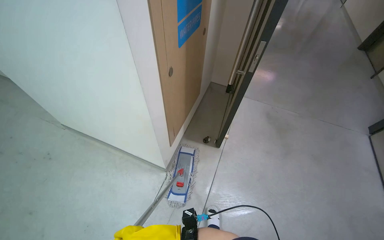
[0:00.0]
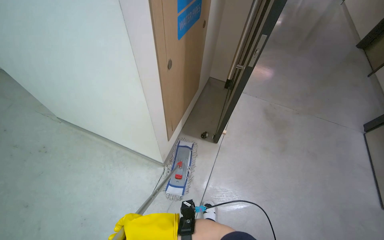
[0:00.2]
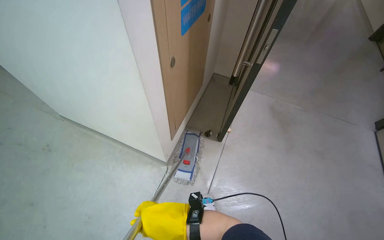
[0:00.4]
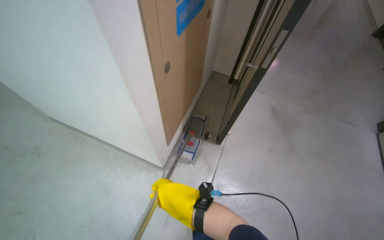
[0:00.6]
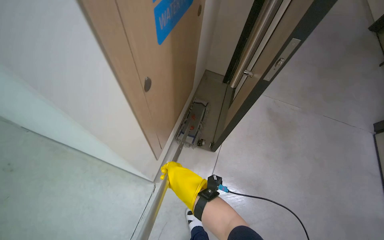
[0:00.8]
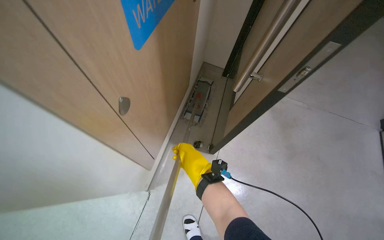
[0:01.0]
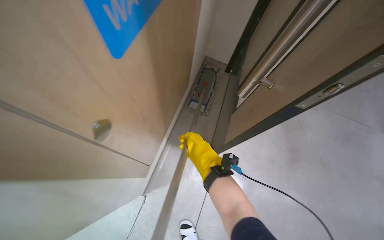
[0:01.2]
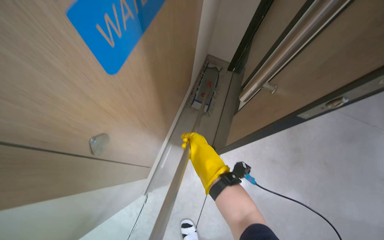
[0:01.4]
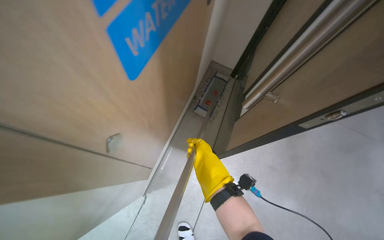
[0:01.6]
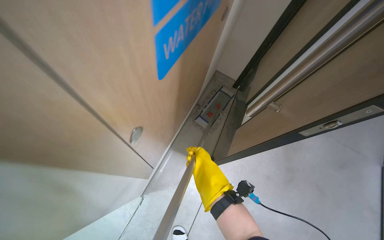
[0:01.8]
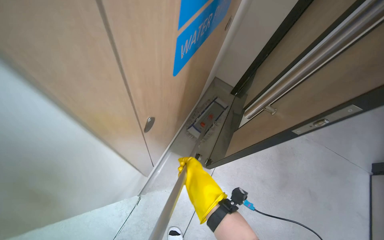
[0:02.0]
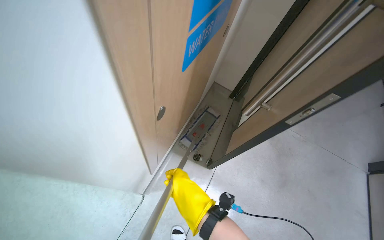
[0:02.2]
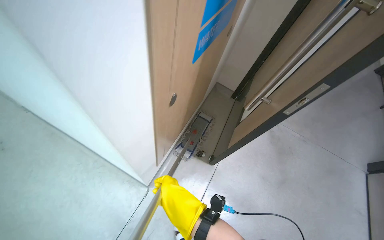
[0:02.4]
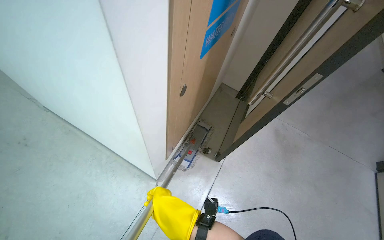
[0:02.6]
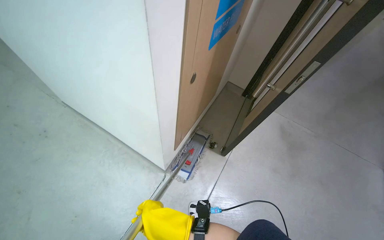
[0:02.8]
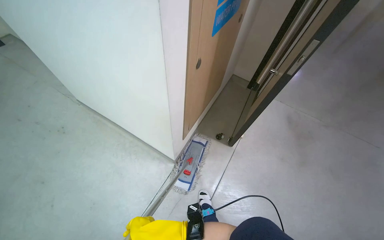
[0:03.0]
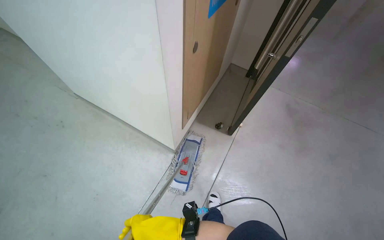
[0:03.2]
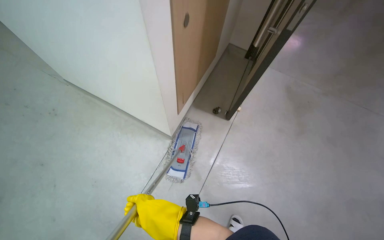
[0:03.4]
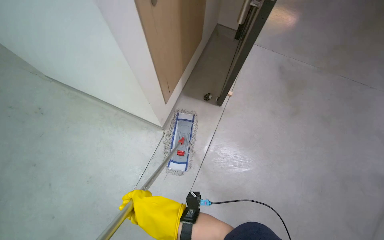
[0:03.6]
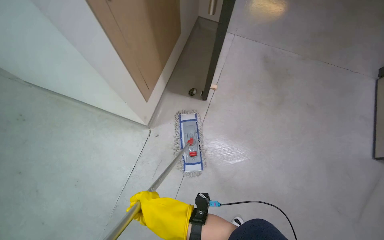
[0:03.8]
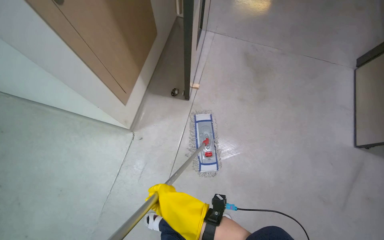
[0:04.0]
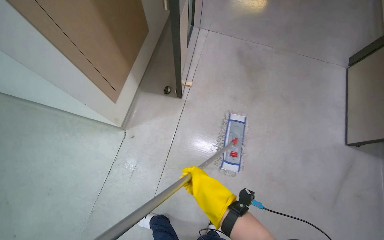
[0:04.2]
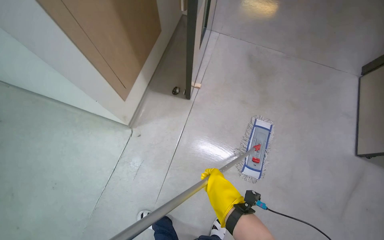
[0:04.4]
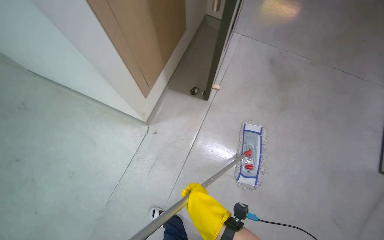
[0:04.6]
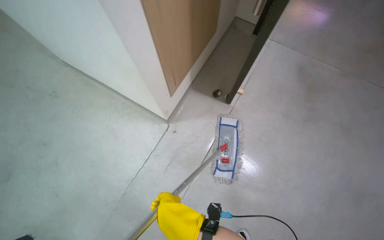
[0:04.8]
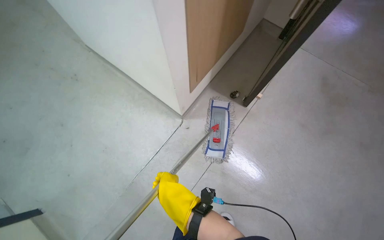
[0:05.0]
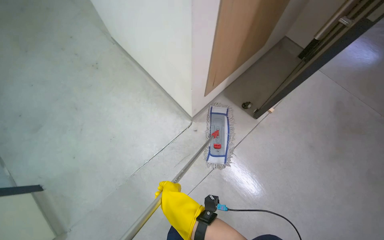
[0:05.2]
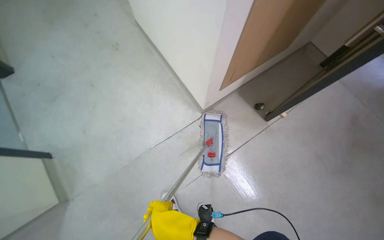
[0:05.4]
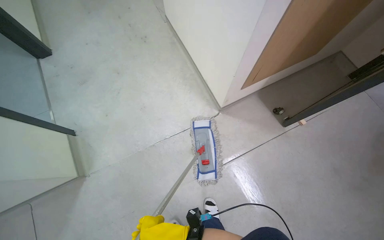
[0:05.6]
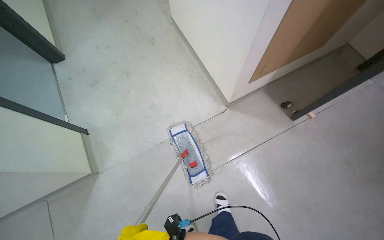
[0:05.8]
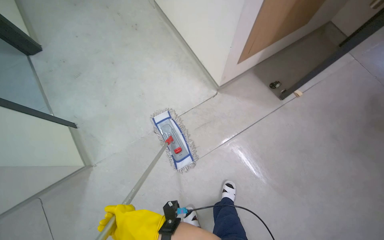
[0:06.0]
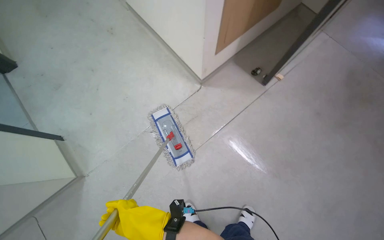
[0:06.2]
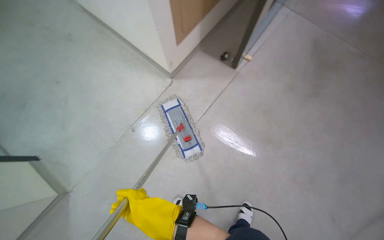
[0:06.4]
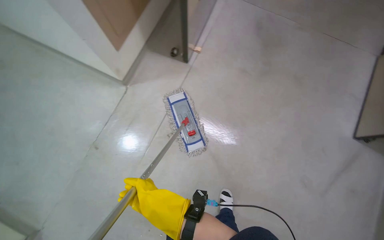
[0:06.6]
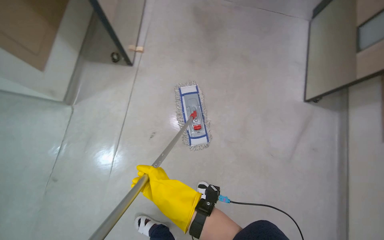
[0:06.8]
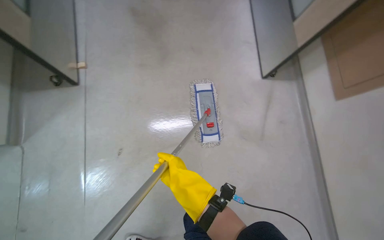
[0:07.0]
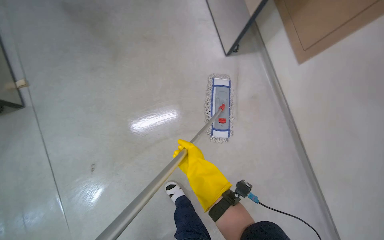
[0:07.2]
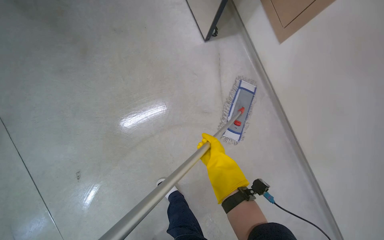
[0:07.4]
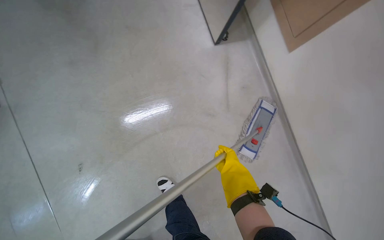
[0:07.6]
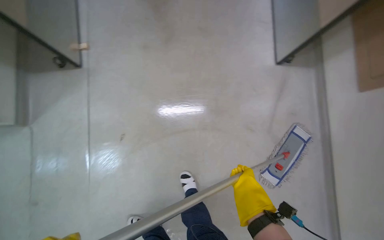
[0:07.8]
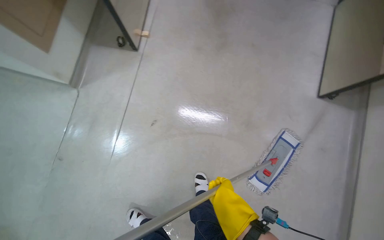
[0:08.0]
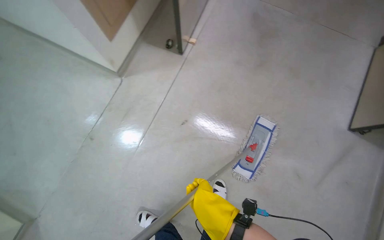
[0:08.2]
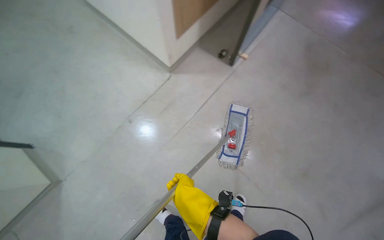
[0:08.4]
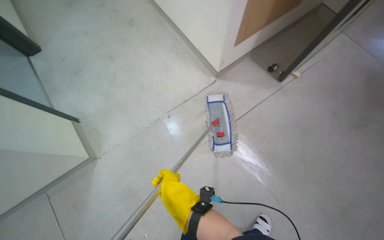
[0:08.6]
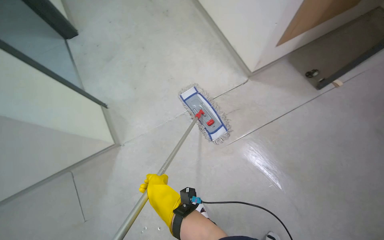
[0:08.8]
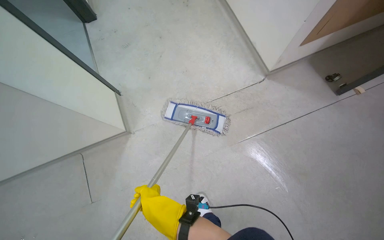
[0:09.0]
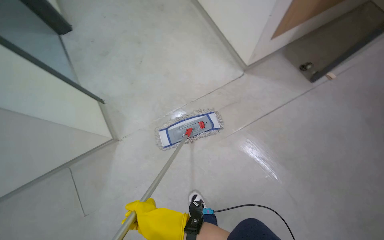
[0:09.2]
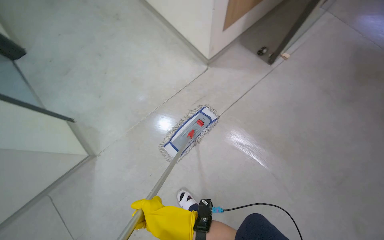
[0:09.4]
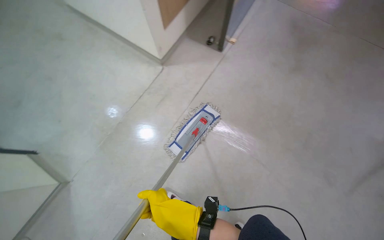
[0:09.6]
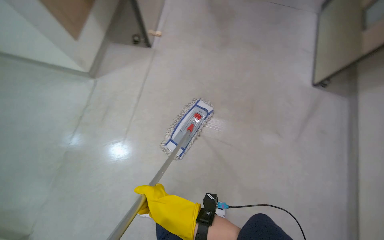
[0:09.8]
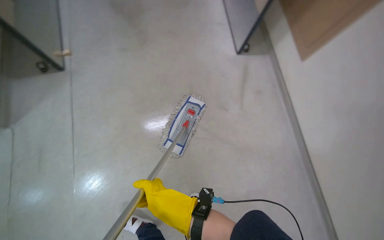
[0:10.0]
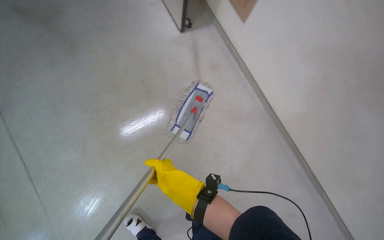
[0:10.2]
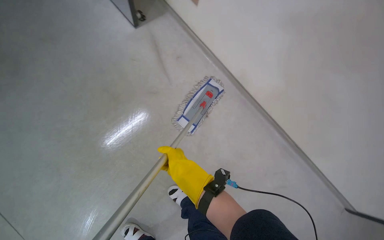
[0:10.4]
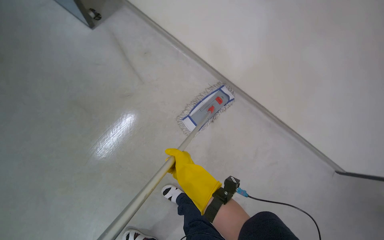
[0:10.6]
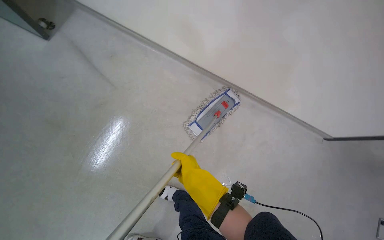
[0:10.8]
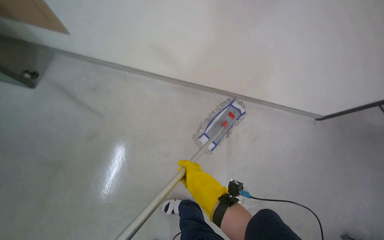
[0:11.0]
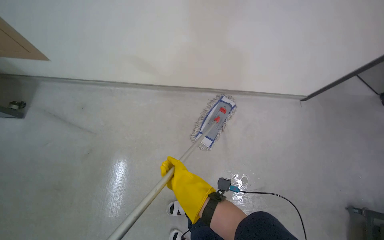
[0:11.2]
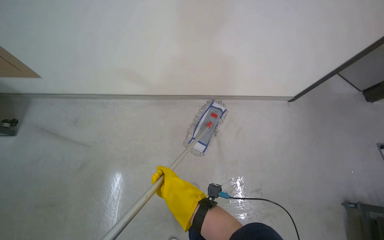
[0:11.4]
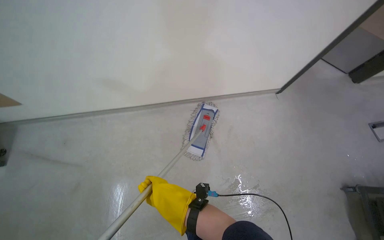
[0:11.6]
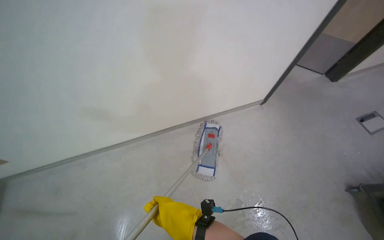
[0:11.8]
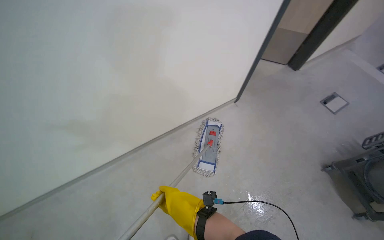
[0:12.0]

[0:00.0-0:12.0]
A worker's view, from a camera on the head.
Job: mopping floor.
The whole recording: Mopping hallway floor. The worker mops the hallway floor, wringing out the mop head and moving the cleaning cart as needed.
0:00.0 to 0:01.6: The head travels some 60 cm. The wearer looks about 15 degrees further downward.
0:01.6 to 0:03.0: The head travels approximately 50 cm.
0:03.0 to 0:04.4: The wearer looks roughly 15 degrees further downward.
0:04.4 to 0:06.0: The head rotates approximately 40 degrees to the left.
0:06.0 to 0:07.6: The camera pitches downward, by some 10 degrees.
0:07.6 to 0:09.0: The head travels roughly 90 cm. The wearer looks some 90 degrees further to the left.
0:09.0 to 0:10.4: The camera travels roughly 60 cm. The head rotates some 75 degrees to the right.

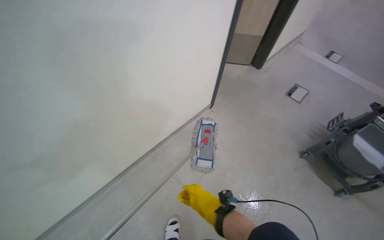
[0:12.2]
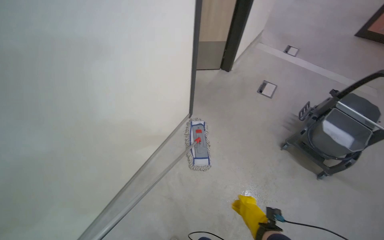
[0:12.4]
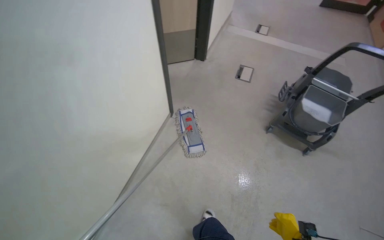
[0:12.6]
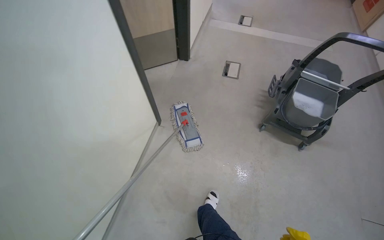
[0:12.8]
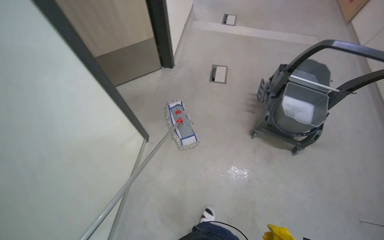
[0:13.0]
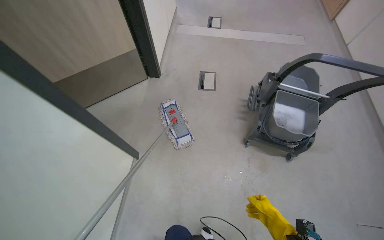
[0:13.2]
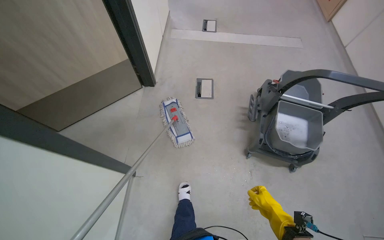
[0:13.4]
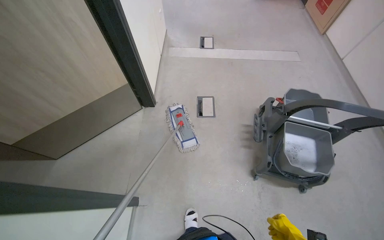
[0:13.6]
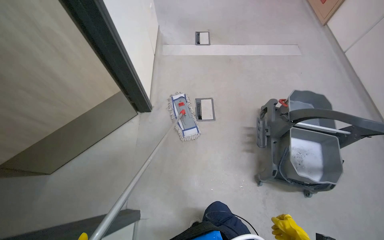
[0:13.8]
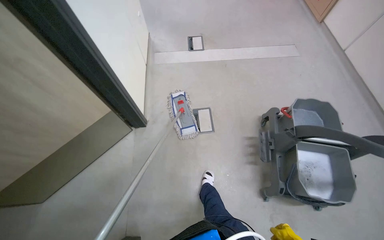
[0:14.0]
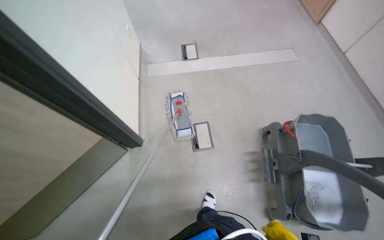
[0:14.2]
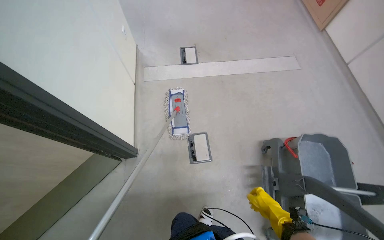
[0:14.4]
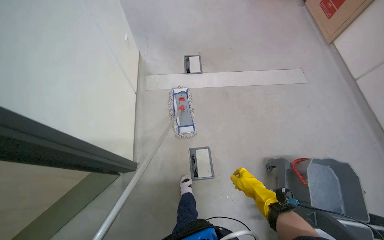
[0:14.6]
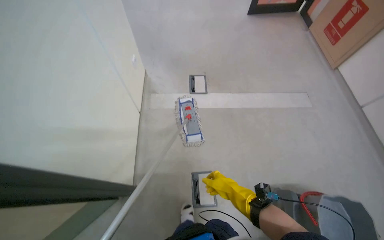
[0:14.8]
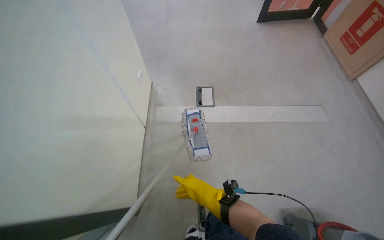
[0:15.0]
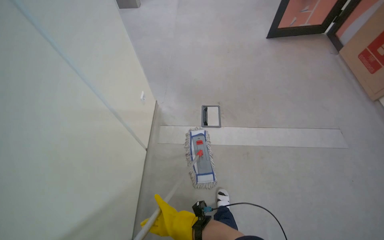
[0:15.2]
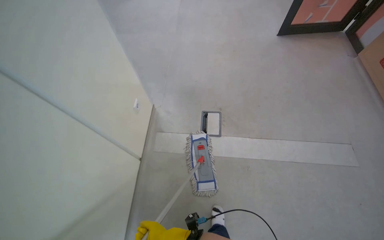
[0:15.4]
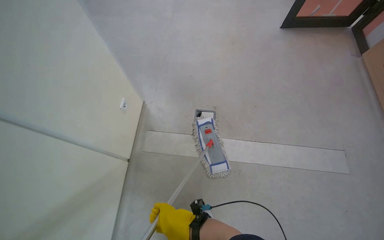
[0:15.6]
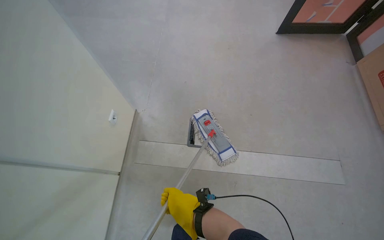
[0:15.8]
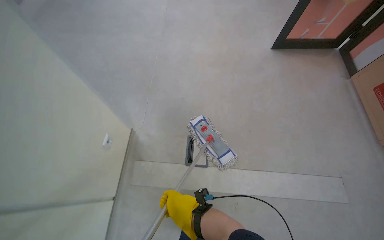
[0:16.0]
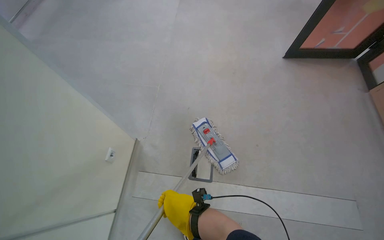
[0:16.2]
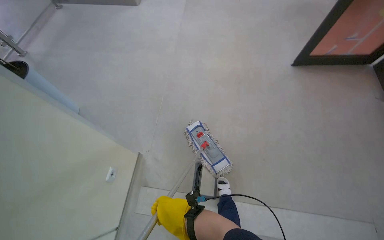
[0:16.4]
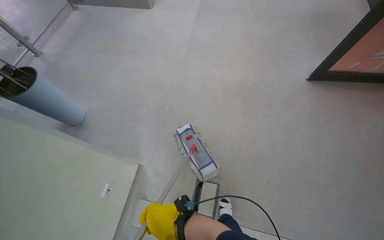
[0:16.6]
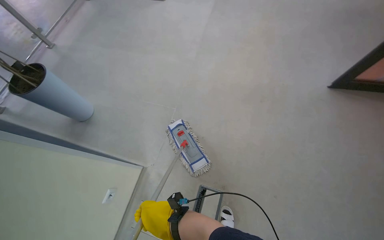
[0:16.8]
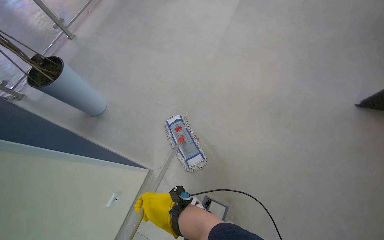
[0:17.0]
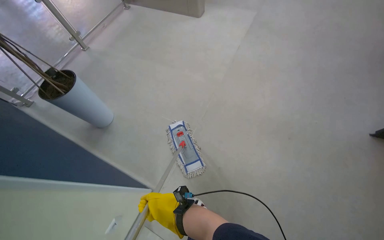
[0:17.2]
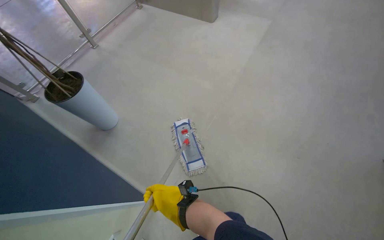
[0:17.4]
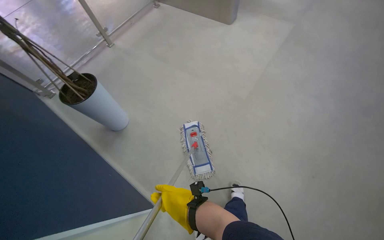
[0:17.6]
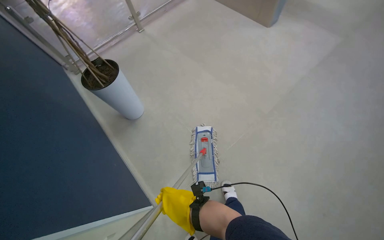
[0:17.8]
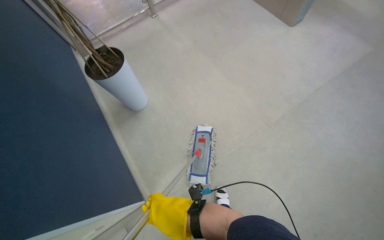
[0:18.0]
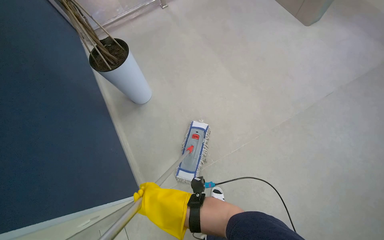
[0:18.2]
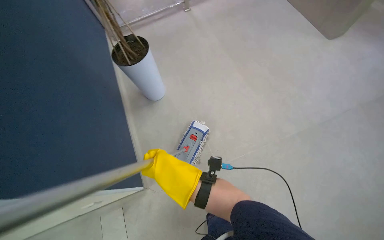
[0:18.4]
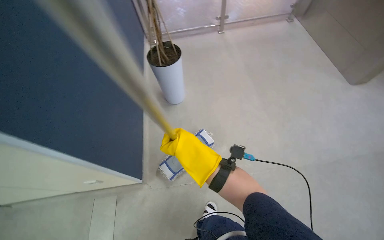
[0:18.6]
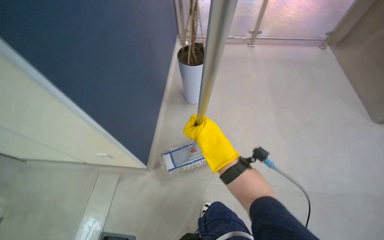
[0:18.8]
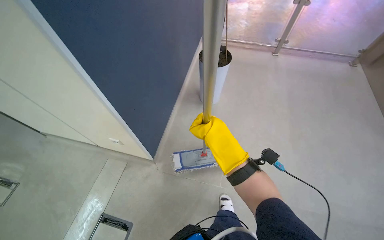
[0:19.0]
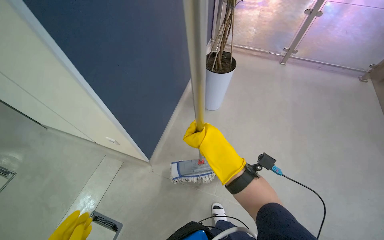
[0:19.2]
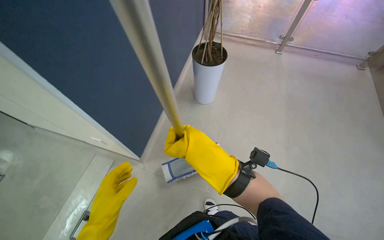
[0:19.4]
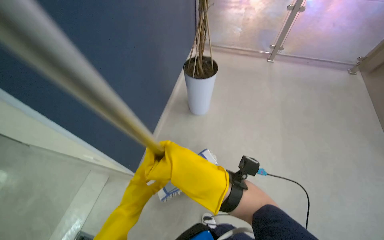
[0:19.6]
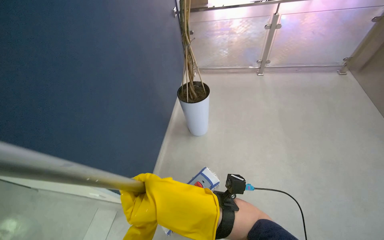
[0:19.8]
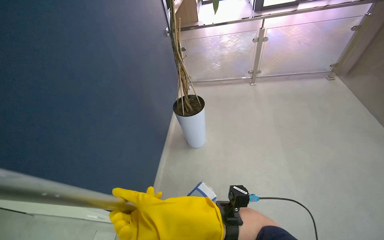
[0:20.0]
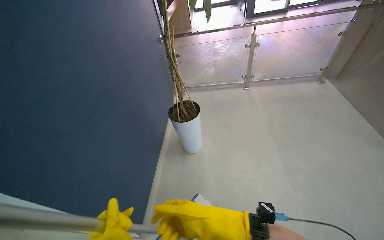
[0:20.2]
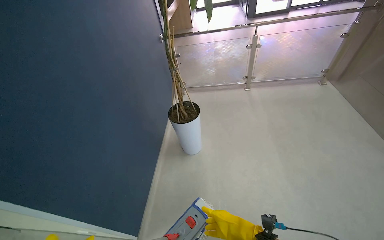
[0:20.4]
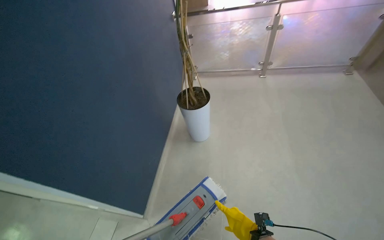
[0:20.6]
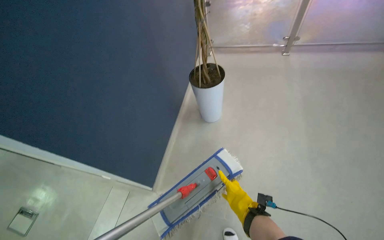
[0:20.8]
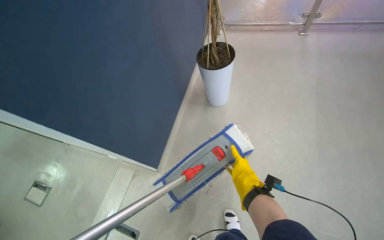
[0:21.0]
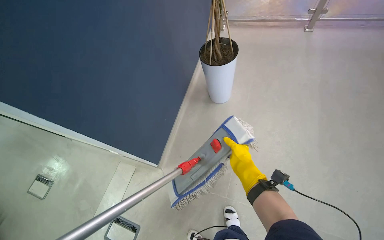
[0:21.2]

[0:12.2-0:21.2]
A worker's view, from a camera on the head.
Job: mopping floor.
The whole recording: Mopping hallway floor. The worker mops the hallway floor, wringing out the mop head and moving the cleaning cart as needed.
0:12.2 to 0:13.8: The head travels roughly 1 m. The wearer's head swings approximately 45 degrees to the right.
0:13.8 to 0:15.2: The camera travels about 1 m.
0:15.2 to 0:16.6: The camera travels approximately 90 cm.
0:16.6 to 0:18.2: The head travels about 80 cm. The wearer looks approximately 50 degrees further to the left.
0:18.2 to 0:19.8: The wearer's head swings roughly 40 degrees to the left. The camera pitches upward, by about 15 degrees.
0:19.8 to 0:21.2: The view tips downward by about 15 degrees. The right hand heads farther from the camera, covering roughly 30 cm.
